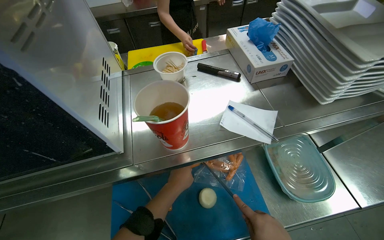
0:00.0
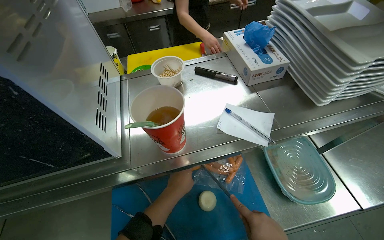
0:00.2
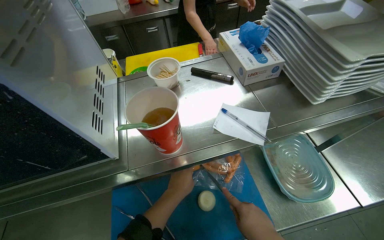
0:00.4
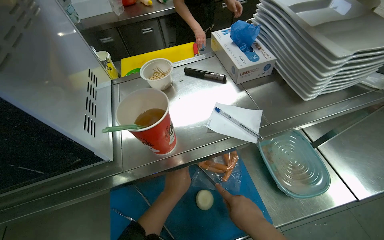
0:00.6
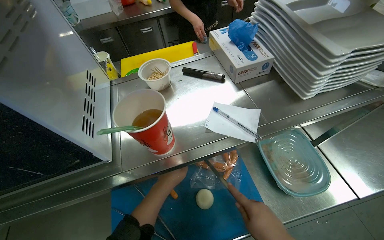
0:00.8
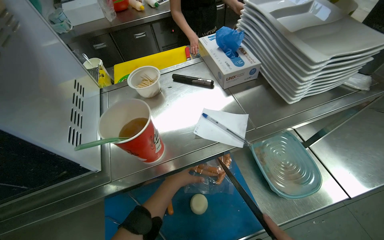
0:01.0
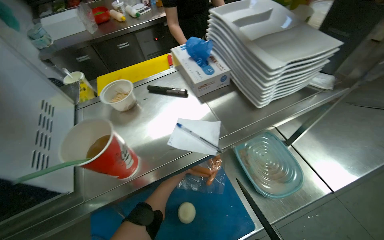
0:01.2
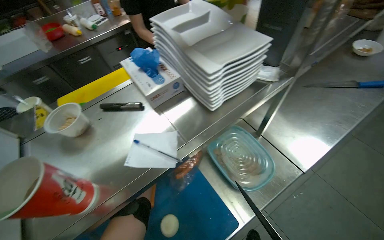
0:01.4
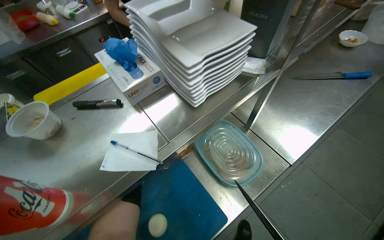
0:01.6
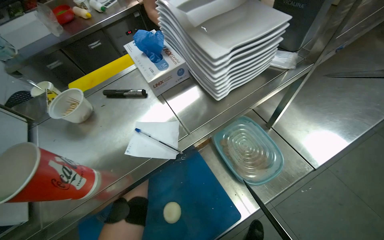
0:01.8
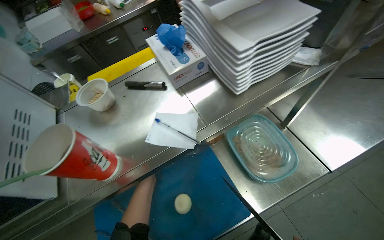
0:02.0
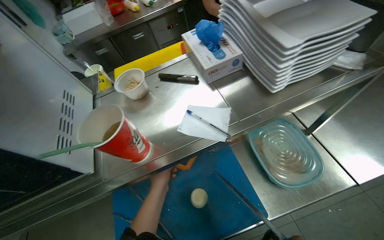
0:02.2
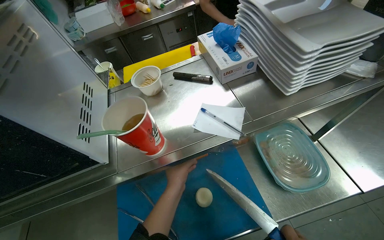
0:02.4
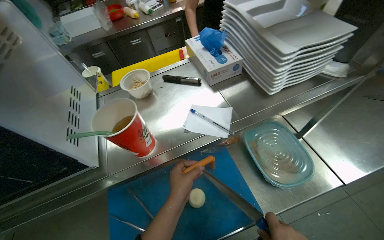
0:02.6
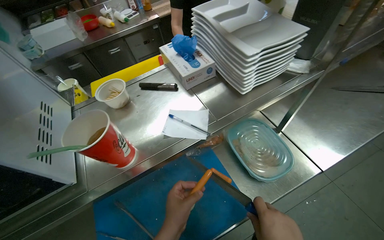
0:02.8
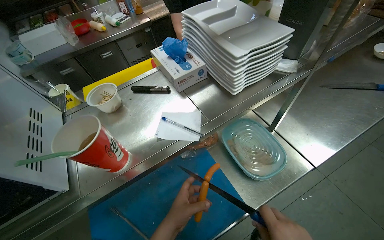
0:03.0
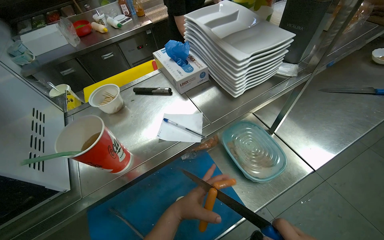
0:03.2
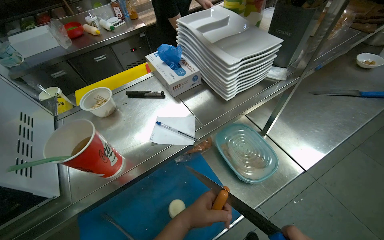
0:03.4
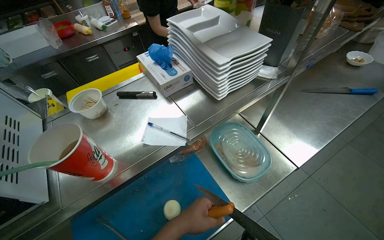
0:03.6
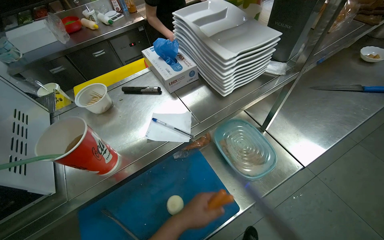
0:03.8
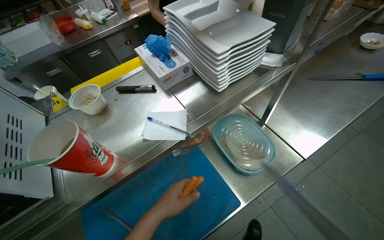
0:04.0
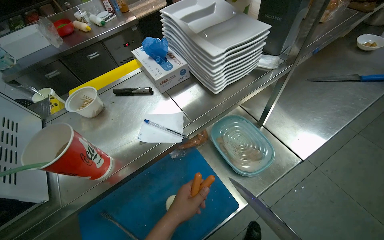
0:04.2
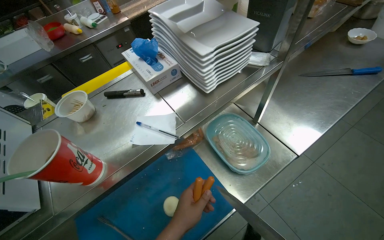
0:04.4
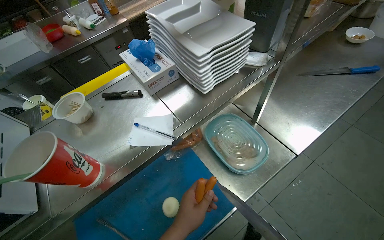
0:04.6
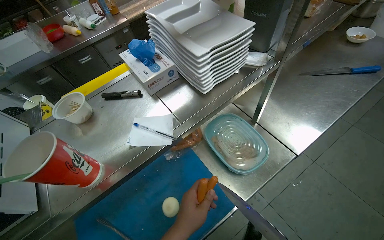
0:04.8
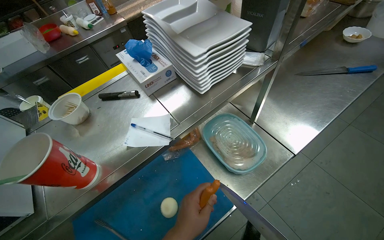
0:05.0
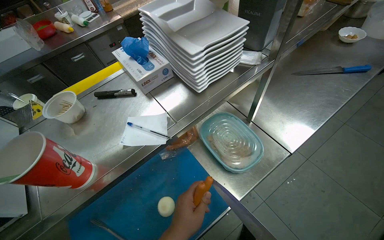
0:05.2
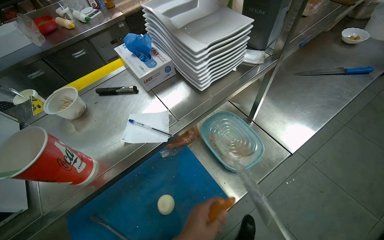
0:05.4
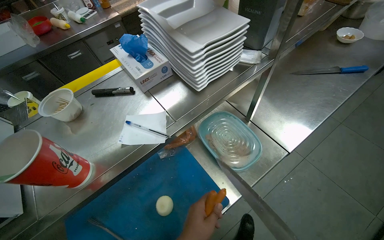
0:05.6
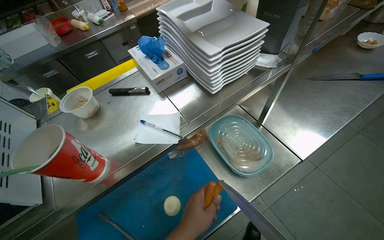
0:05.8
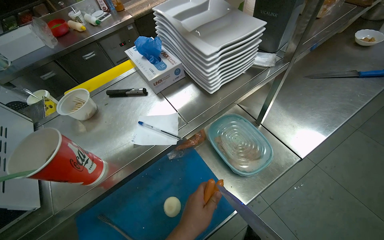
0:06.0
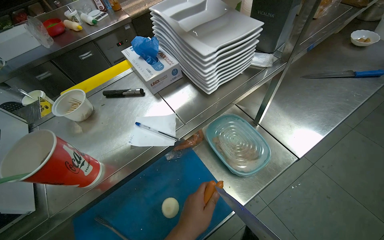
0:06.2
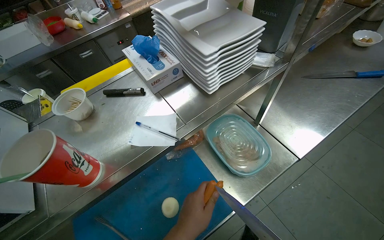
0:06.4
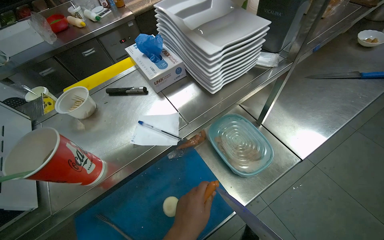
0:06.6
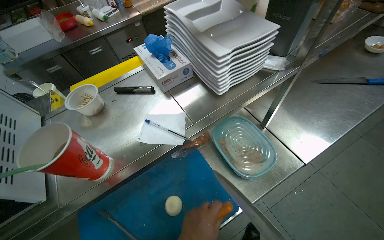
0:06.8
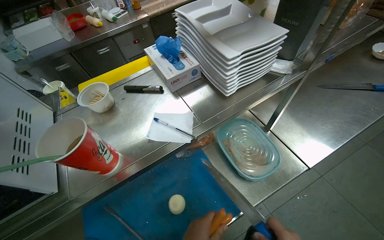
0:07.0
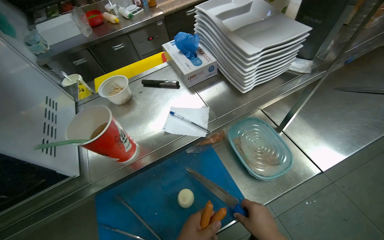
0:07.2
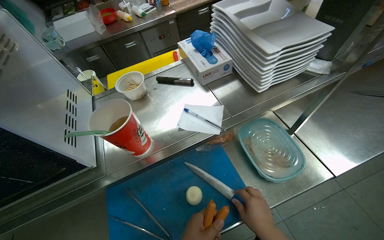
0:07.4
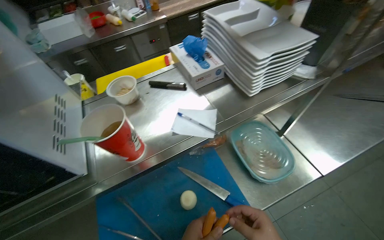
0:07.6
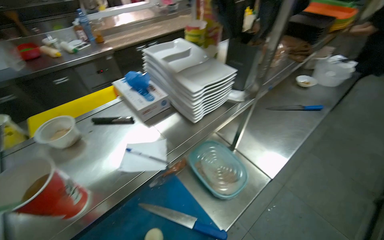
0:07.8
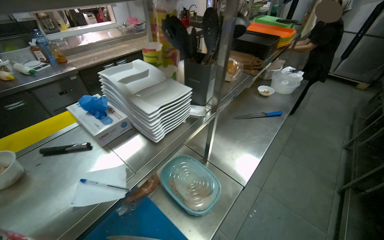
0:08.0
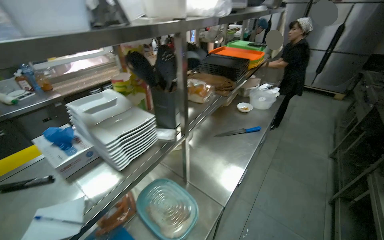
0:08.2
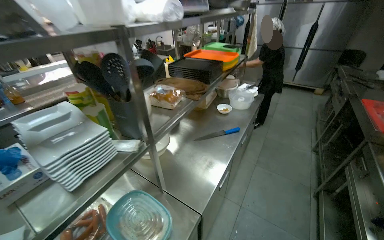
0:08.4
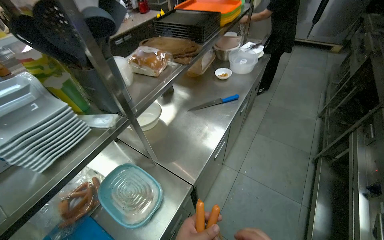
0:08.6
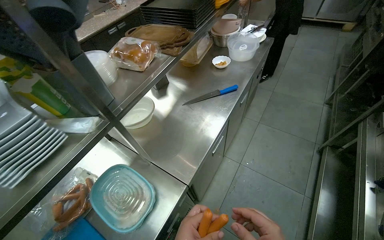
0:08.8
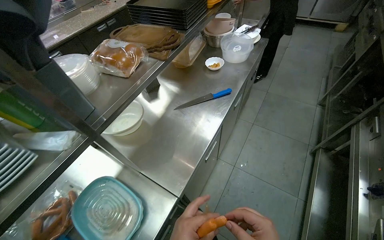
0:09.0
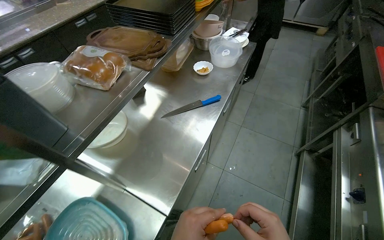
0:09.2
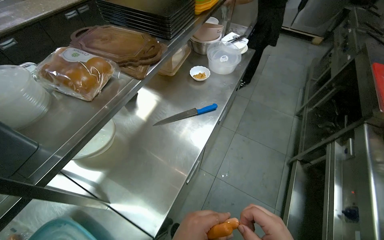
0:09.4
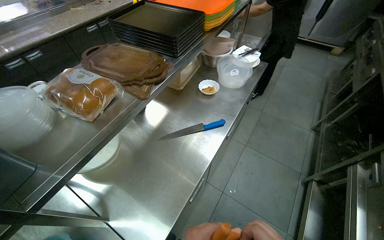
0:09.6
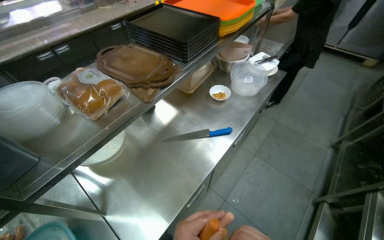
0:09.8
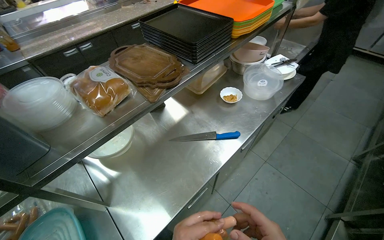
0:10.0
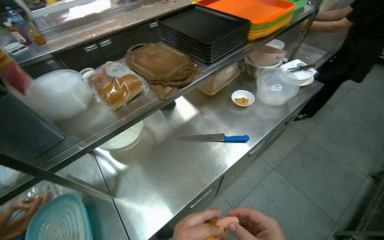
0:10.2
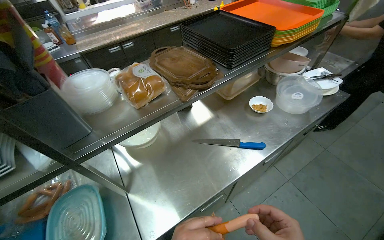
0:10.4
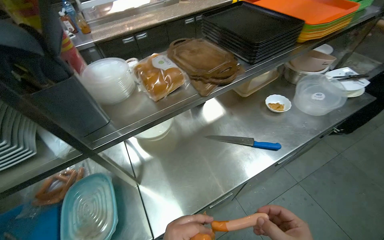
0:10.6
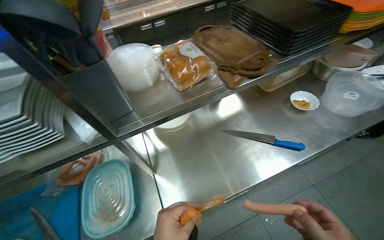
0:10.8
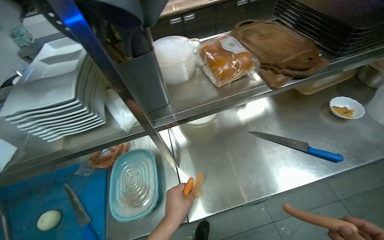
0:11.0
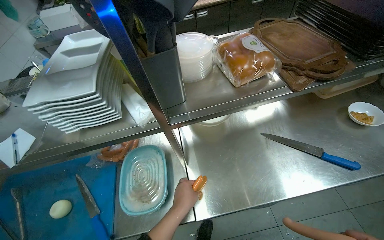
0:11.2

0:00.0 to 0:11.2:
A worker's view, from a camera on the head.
Job: preparing food.
The whole recording: Preparing sausages and onion. The worker cuts an onion and peels and cuts sausages on a cutting board.
0:00.0 to 0:01.6: The head turns to the right by approximately 25 degrees. The left hand is displaced farther from the camera by some 20 cm.
0:01.6 to 0:03.2: The left hand travels nearer to the camera by approximately 30 cm.
0:06.4 to 0:08.0: The view swings some 20 degrees to the right. The view tilts about 15 degrees upward.
0:08.0 to 0:09.6: The head travels about 60 cm.
0:09.6 to 0:11.2: The head rotates roughly 45 degrees to the left.

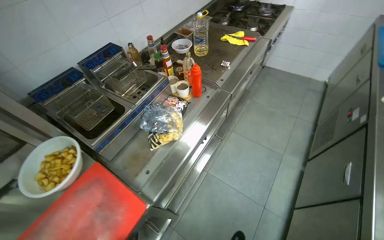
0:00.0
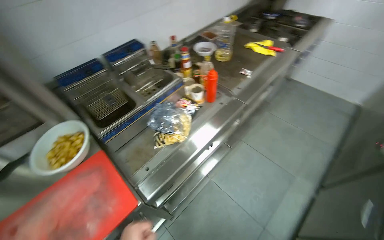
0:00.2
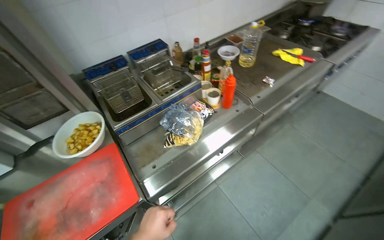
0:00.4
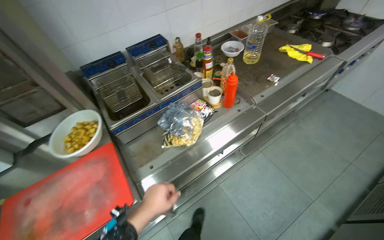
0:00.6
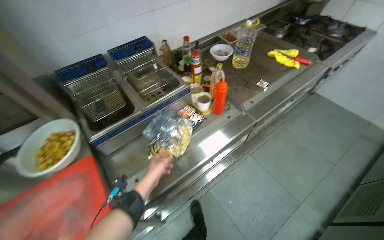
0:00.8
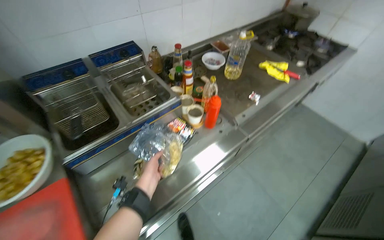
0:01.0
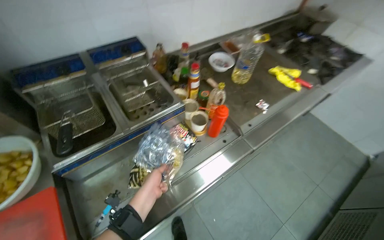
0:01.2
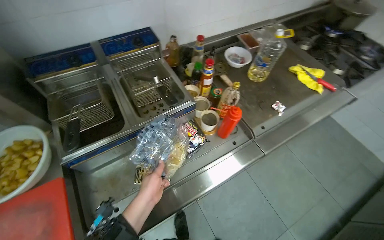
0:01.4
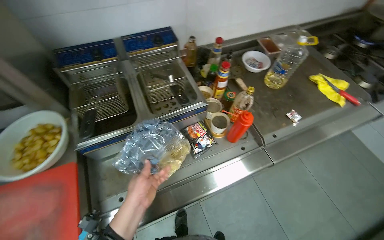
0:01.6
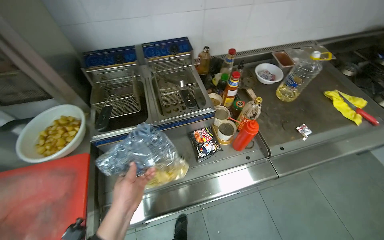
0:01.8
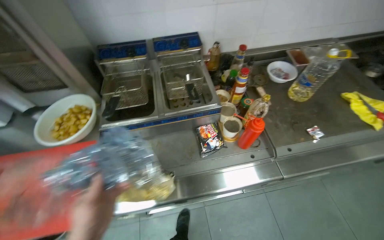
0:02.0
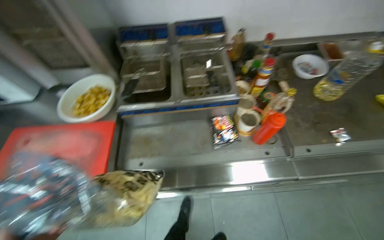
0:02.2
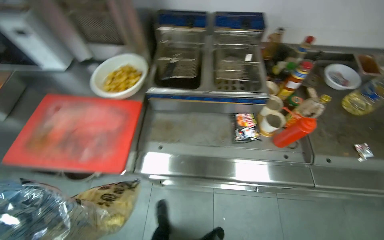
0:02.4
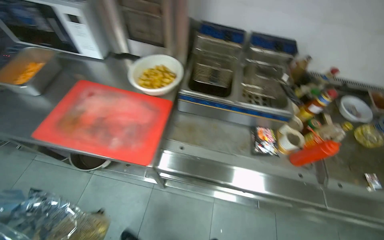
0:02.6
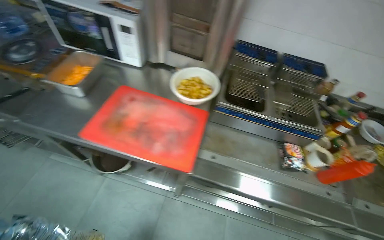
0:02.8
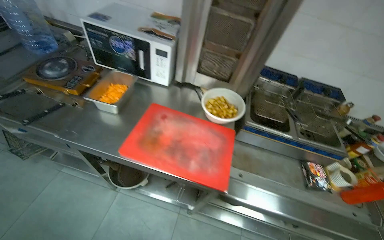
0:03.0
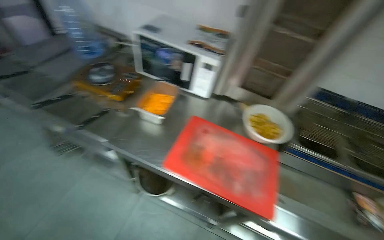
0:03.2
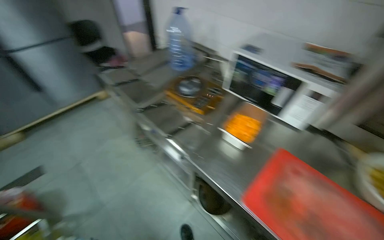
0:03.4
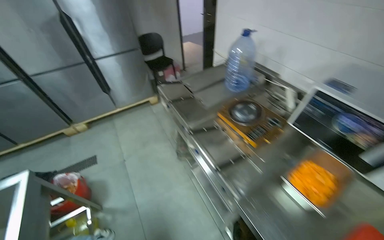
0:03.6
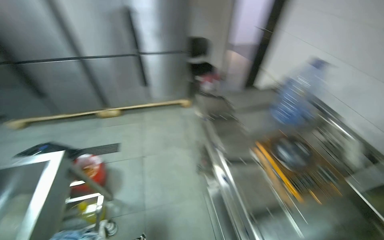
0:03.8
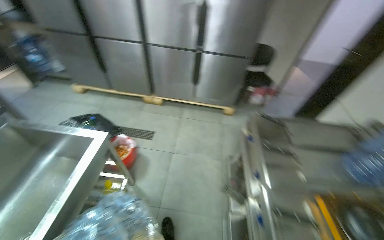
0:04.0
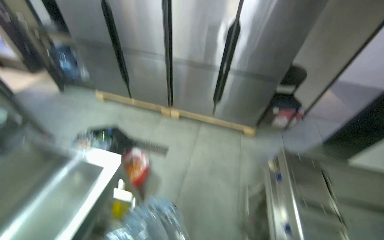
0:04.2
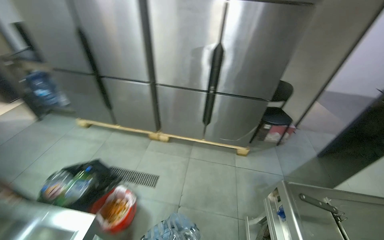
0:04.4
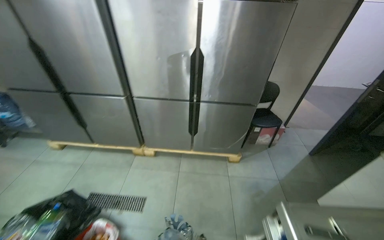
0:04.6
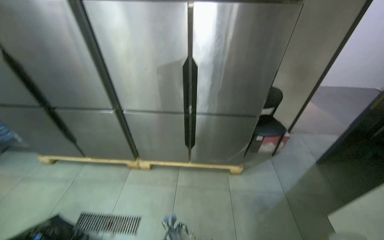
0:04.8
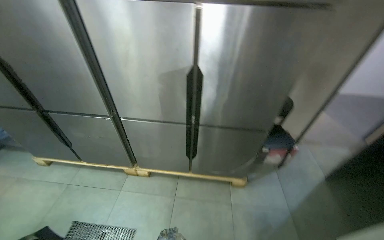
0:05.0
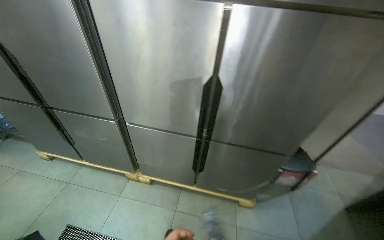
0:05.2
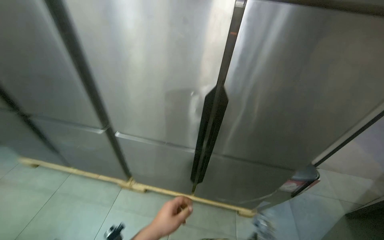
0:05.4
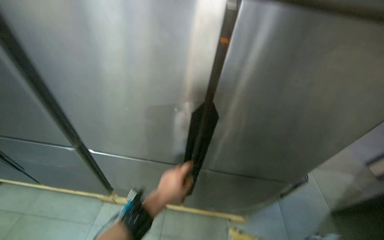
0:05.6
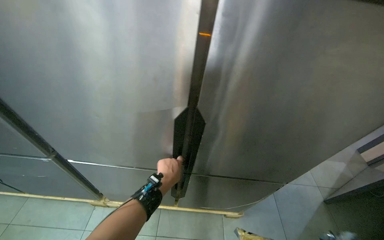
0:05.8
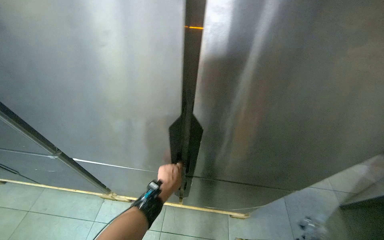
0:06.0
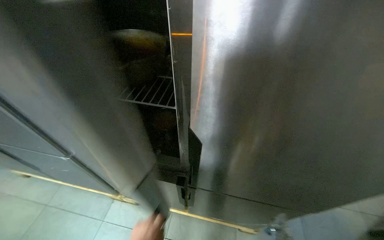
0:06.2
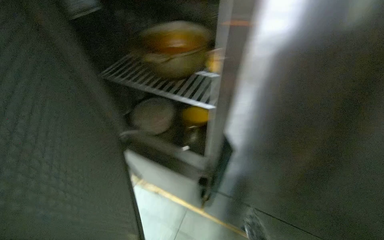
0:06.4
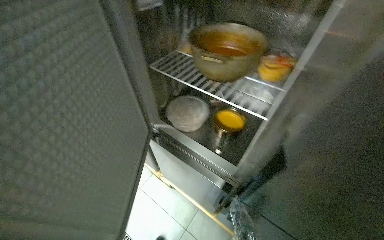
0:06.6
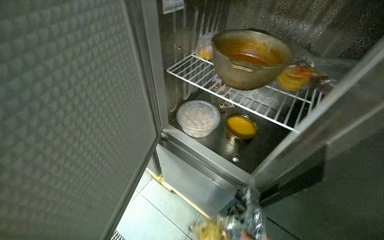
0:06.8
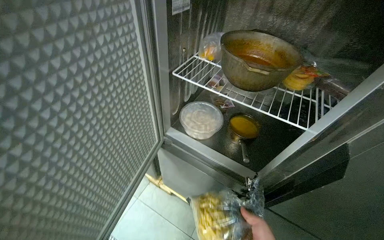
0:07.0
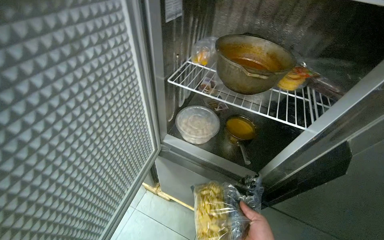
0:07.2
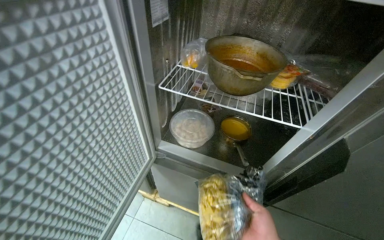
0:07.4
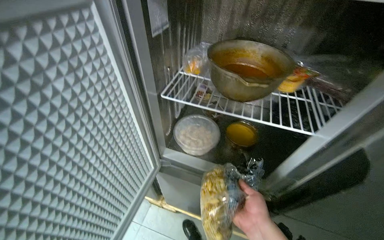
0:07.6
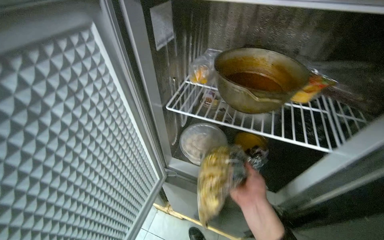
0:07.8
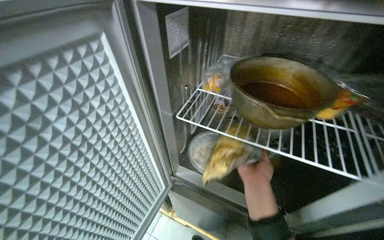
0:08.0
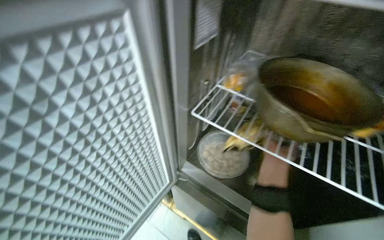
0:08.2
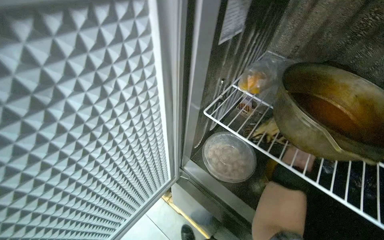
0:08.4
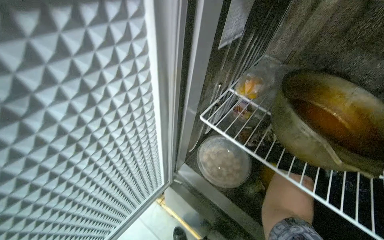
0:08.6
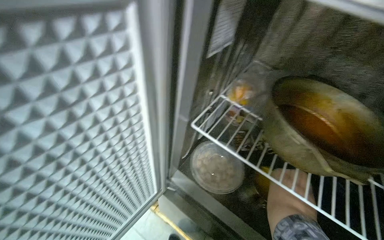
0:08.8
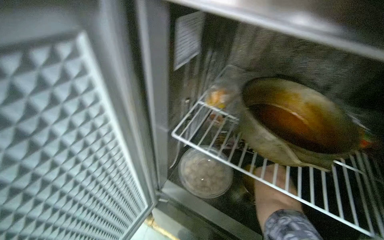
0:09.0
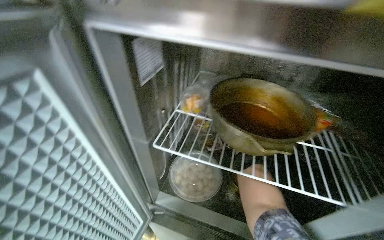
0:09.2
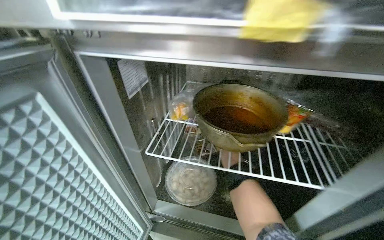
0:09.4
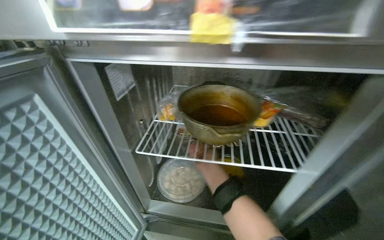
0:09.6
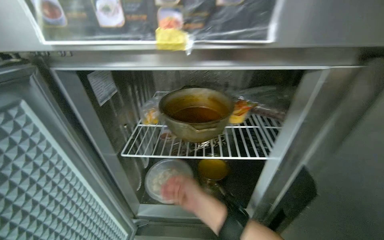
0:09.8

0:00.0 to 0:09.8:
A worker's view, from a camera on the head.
Job: organizing items.
The whole recording: Storing and retrieving food from refrigerator. The worker places a bag of food into the refrigerator and retrieves a pot of food.
0:00.0 to 0:01.4: Everything in view rotates approximately 25 degrees clockwise.
0:01.4 to 0:02.8: The camera is carried roughly 40 cm. The head turns to the left by some 45 degrees.
0:02.8 to 0:04.2: The head travels some 1 m. The wearer looks approximately 90 degrees further to the left. The view tips upward by about 15 degrees.
0:04.2 to 0:05.6: The camera is carried about 1 m.
0:05.6 to 0:07.0: The wearer's head swings about 30 degrees to the left.
0:08.4 to 0:09.8: The wearer looks approximately 35 degrees further to the right. The view tilts about 15 degrees upward.
